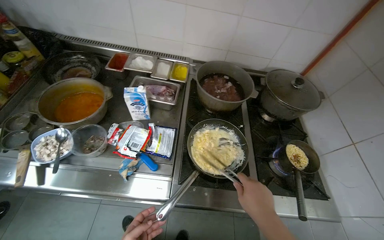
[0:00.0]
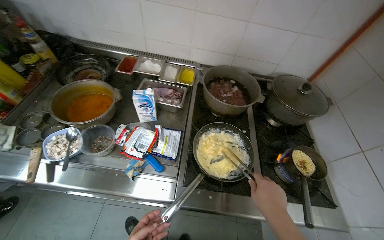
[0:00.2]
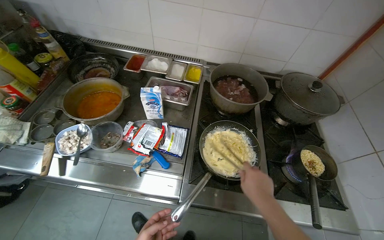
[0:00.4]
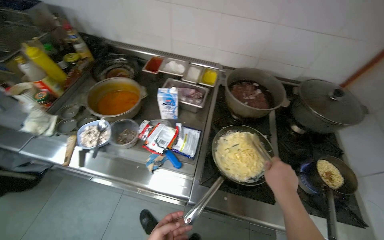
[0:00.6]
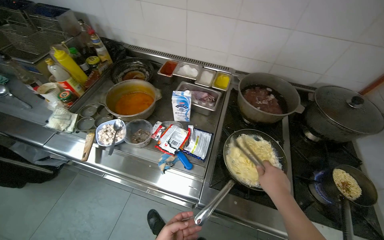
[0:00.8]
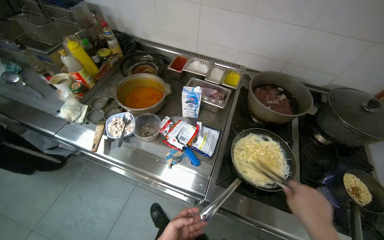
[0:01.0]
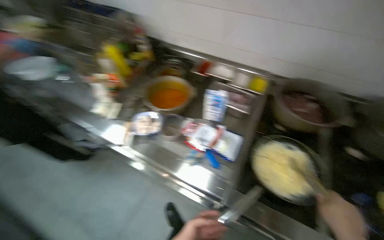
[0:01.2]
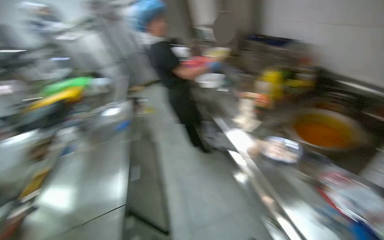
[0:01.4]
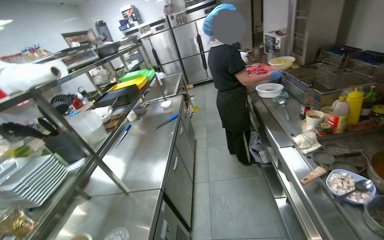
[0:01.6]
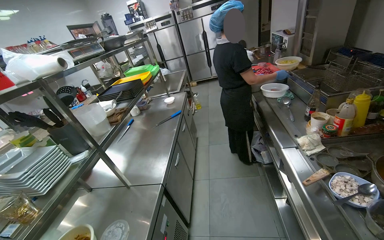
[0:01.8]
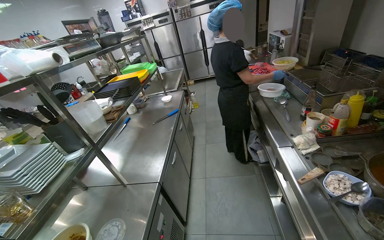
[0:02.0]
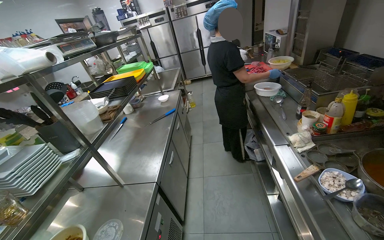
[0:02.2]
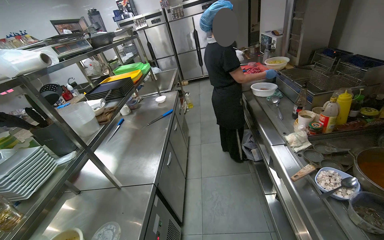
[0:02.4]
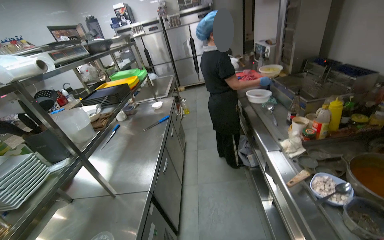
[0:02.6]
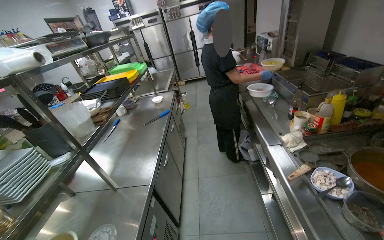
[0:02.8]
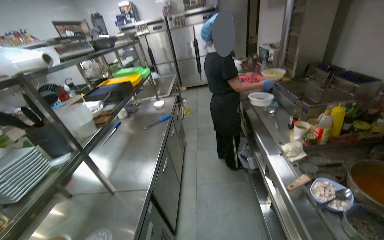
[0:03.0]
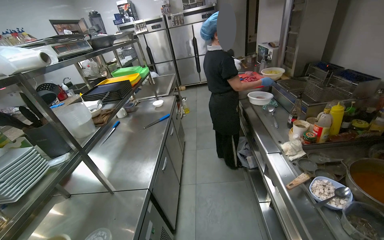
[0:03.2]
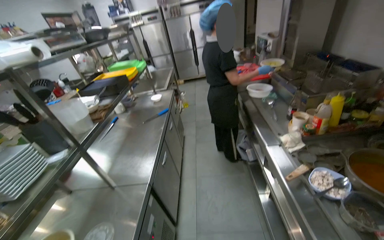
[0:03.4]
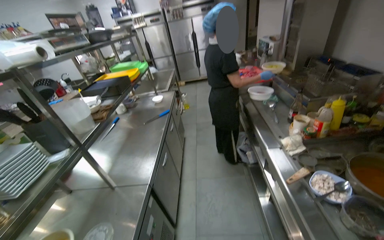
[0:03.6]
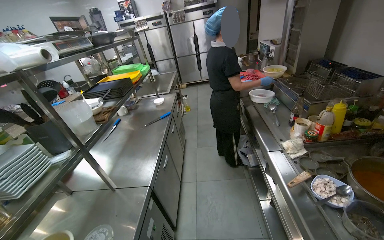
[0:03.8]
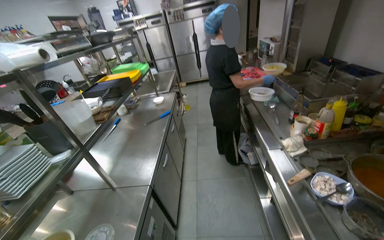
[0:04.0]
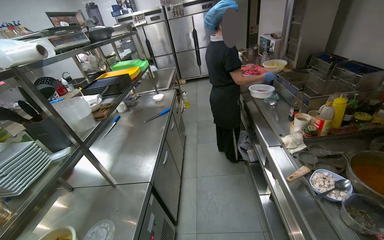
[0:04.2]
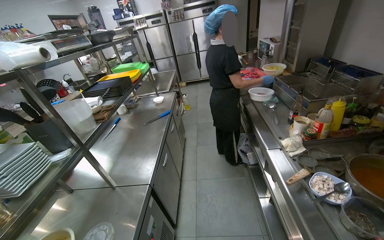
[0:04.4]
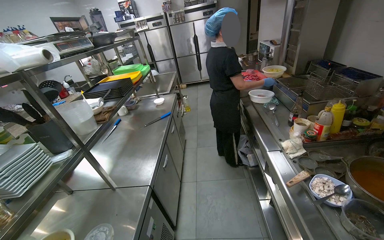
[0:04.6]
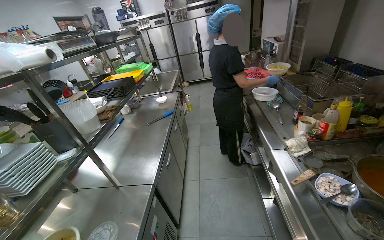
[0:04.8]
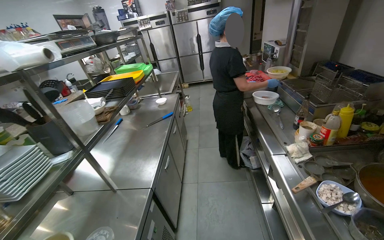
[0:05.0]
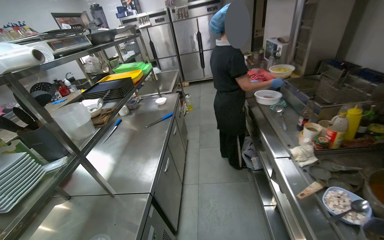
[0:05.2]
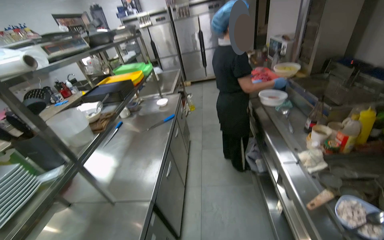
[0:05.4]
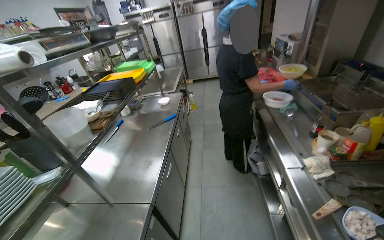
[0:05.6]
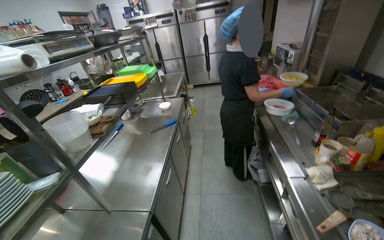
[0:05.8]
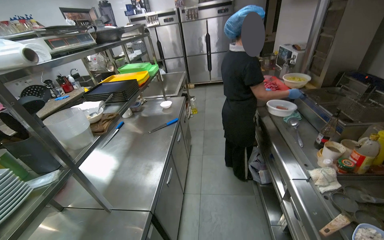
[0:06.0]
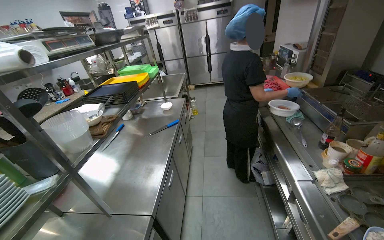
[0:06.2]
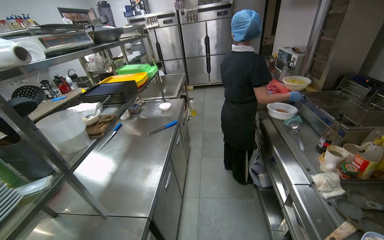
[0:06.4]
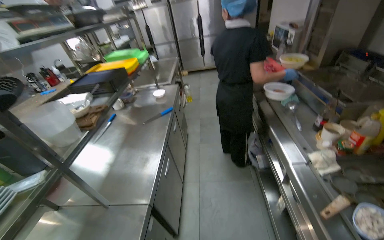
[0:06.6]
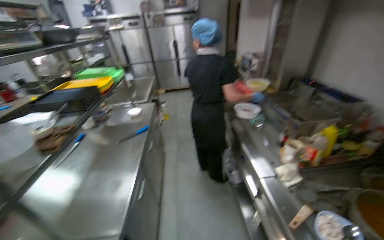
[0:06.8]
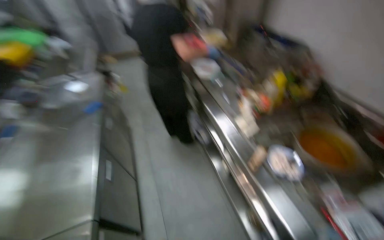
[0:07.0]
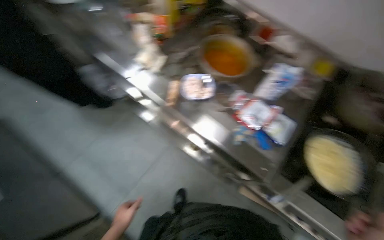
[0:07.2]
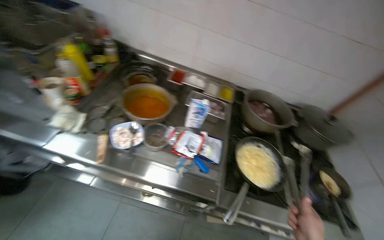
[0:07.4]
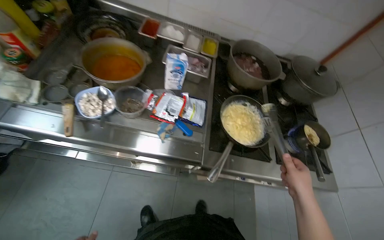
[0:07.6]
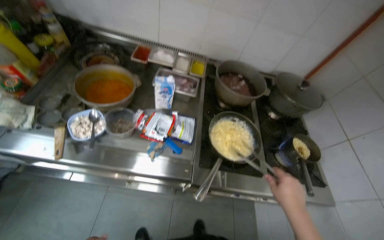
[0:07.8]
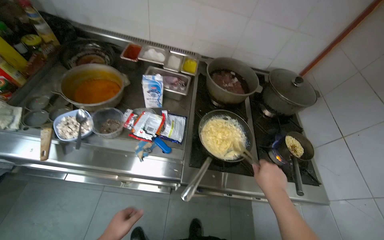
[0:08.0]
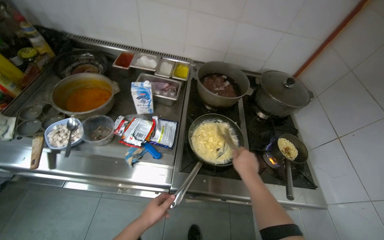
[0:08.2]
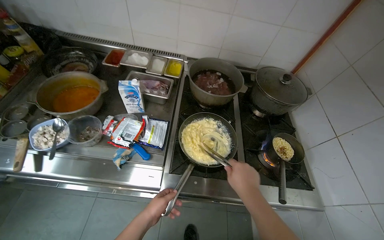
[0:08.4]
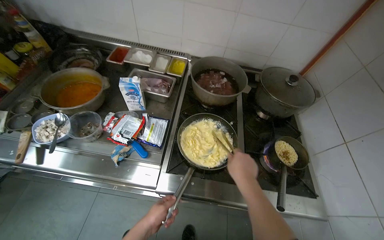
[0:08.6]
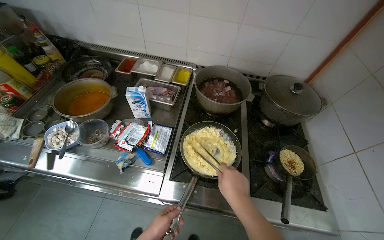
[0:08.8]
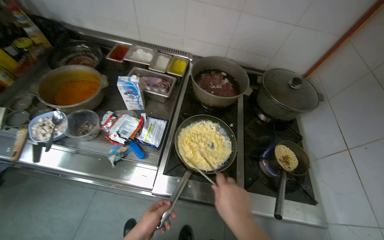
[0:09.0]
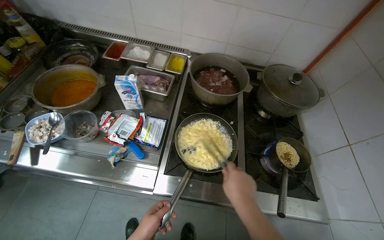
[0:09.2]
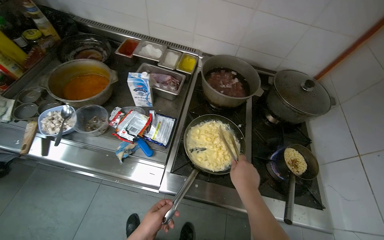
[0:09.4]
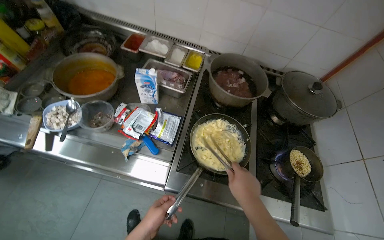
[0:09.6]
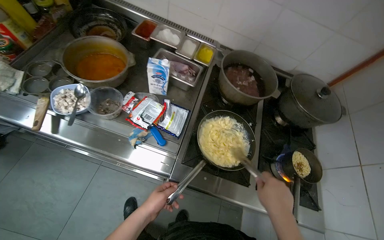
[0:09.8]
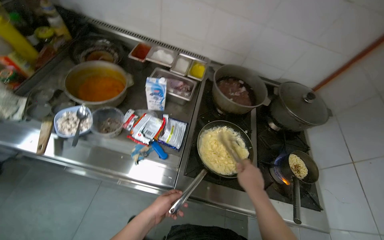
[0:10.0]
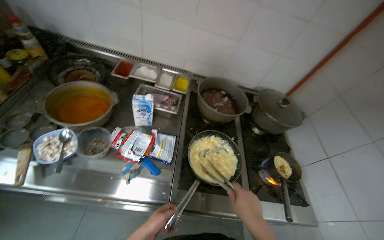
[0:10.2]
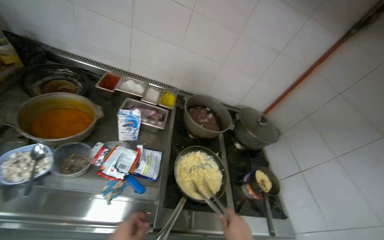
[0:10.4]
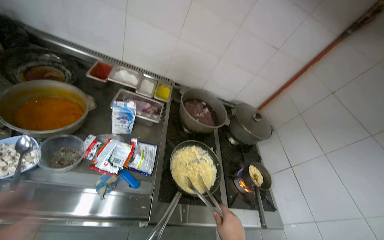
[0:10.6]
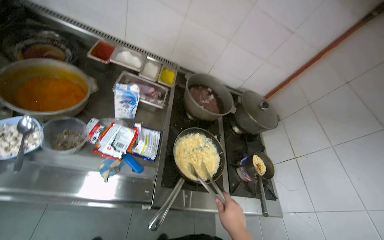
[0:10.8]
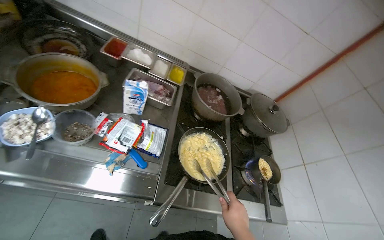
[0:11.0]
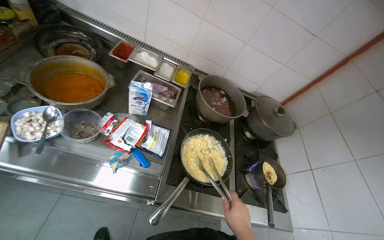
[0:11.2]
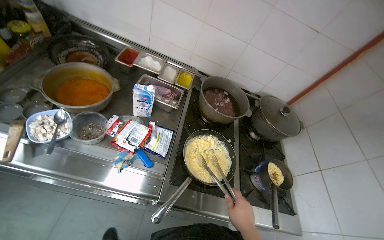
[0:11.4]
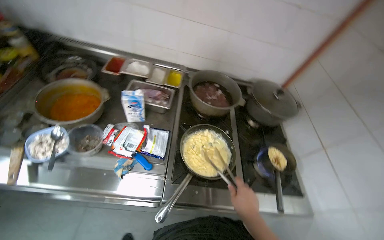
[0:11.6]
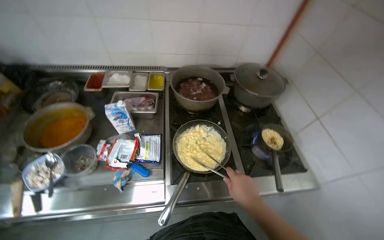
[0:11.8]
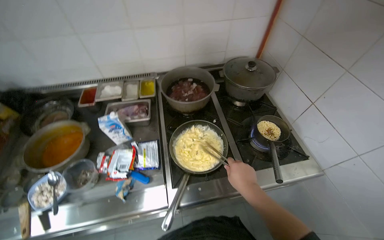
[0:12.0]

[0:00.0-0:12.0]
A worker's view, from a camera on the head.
Job: cooking food.
The whole recording: Cooking pasta in pan. The worker stirs pasta in a pan on the stove, adds sauce, and continues stirring.
0:00.0 to 0:01.6: The head rotates roughly 90 degrees to the left. The camera pitches upward, by roughly 15 degrees.
0:06.0 to 0:07.6: The wearer's head swings about 80 degrees to the right. The wearer looks some 30 degrees further downward.

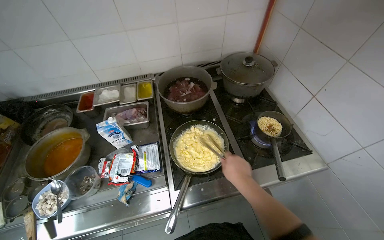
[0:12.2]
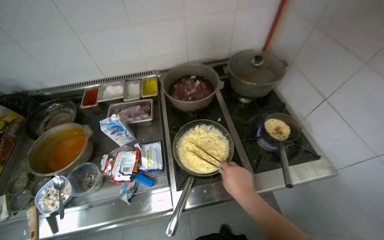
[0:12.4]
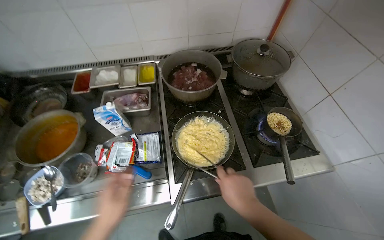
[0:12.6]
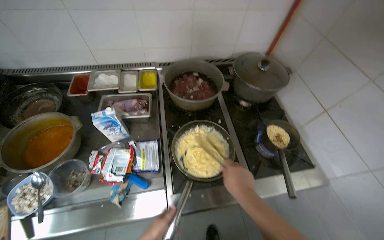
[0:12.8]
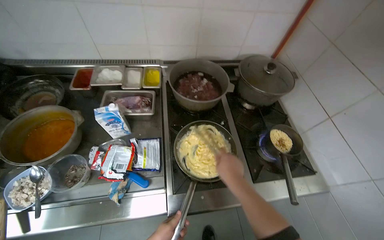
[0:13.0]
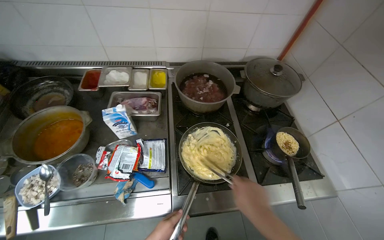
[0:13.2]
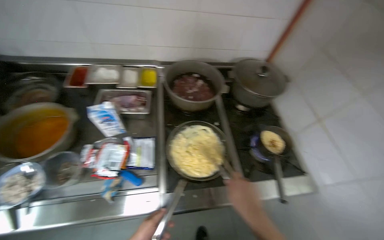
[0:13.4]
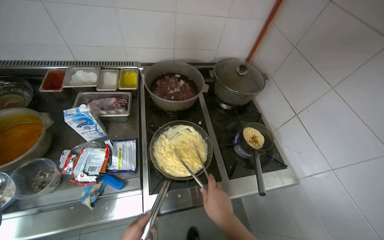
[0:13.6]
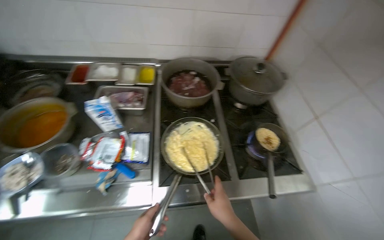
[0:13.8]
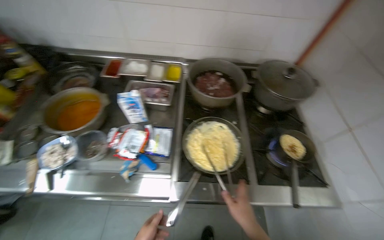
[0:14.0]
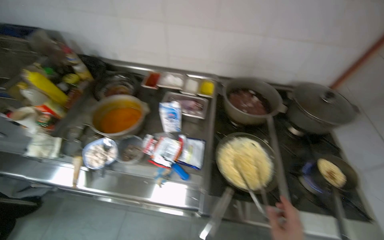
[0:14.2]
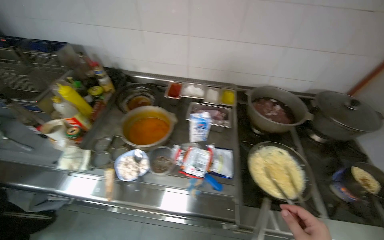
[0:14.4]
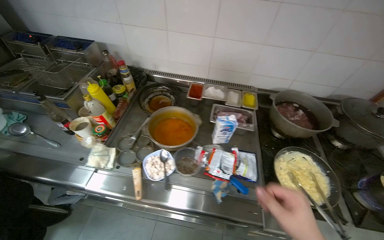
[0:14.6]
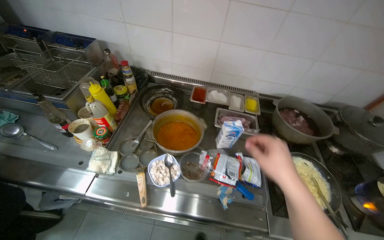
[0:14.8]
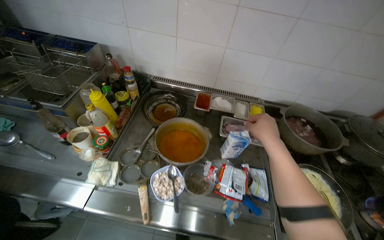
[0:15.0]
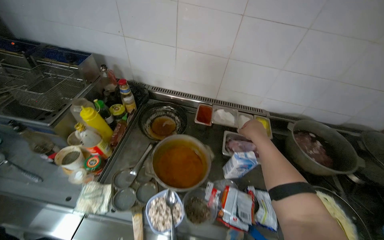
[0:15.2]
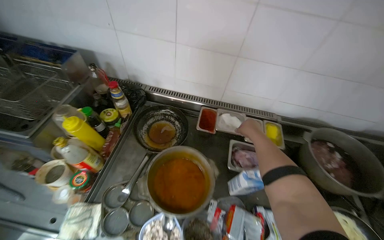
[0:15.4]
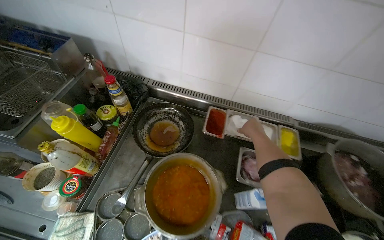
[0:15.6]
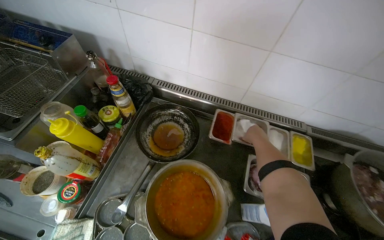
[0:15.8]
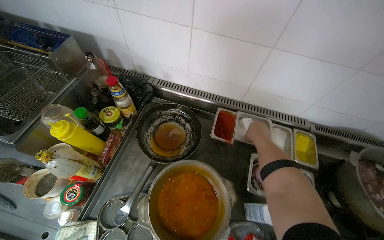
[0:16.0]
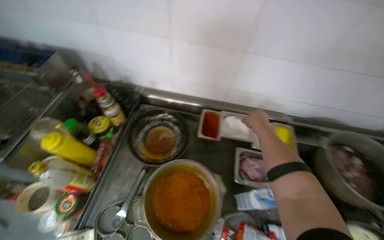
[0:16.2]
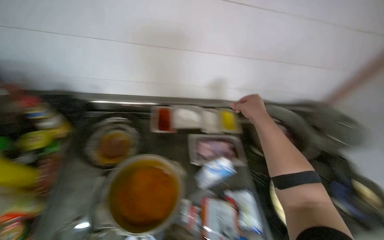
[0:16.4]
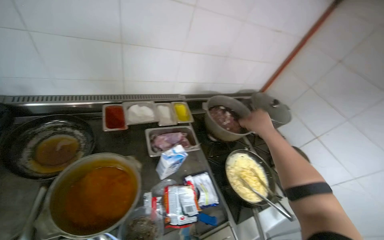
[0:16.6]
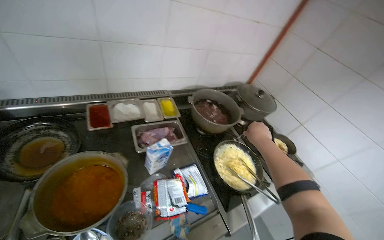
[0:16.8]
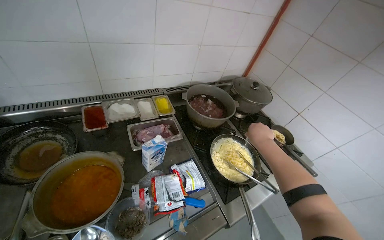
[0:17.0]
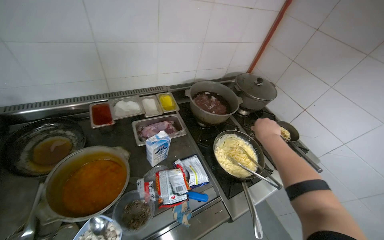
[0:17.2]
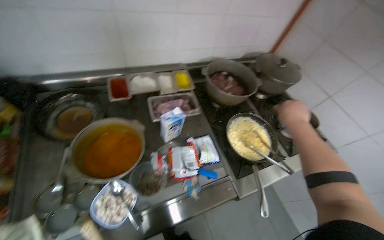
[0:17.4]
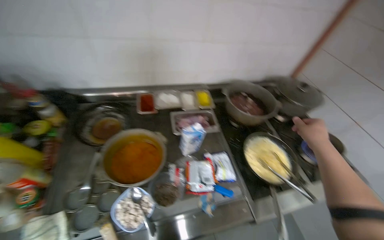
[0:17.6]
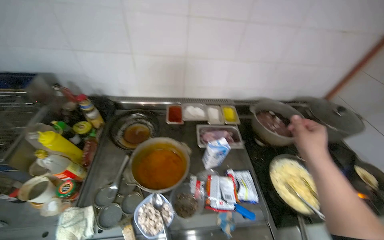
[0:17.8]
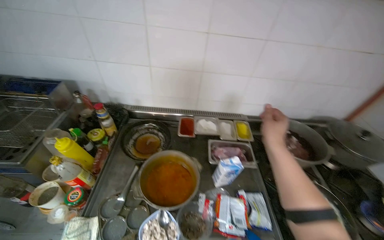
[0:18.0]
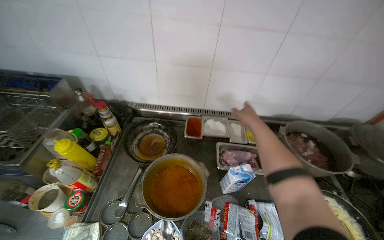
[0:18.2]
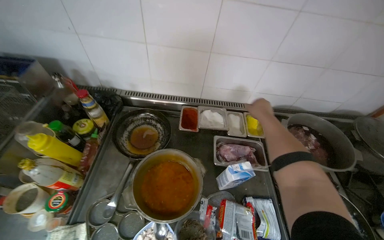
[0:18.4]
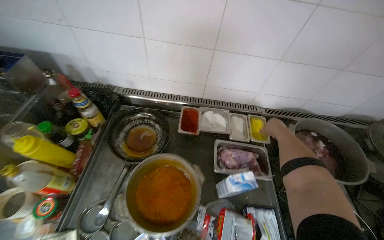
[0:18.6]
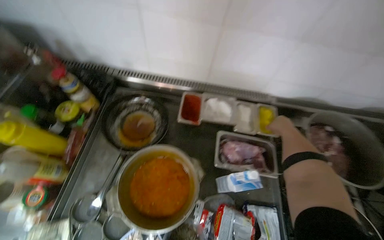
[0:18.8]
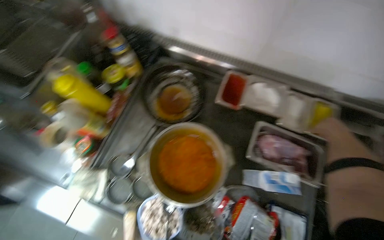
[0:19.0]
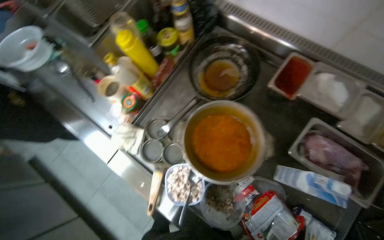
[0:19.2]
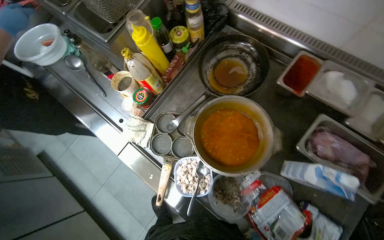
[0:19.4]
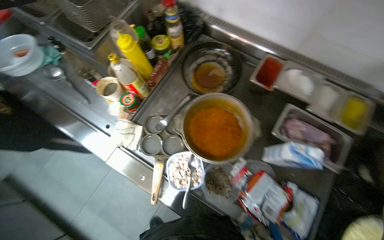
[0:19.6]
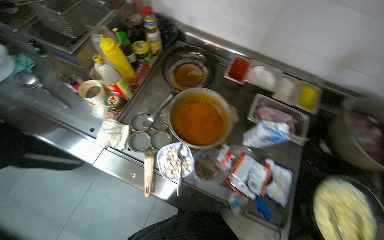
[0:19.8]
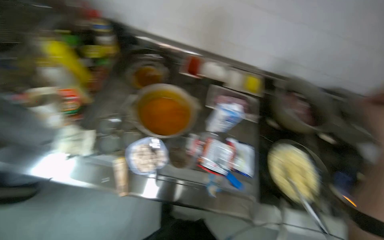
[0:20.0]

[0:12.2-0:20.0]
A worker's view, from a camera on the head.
Job: cooking food.
The whole recording: Cooking pasta in pan. The worker stirs pasta in a pan on the stove, adds sauce, and continues stirring.
0:13.8 to 0:15.4: The camera is carried some 60 cm.
0:15.4 to 0:16.8: The head turns to the right by some 35 degrees.
0:16.8 to 0:18.4: The head rotates approximately 30 degrees to the left. The right hand is displaced up the picture by roughly 20 cm, and reaches some 15 cm nearer to the camera, then returns.
